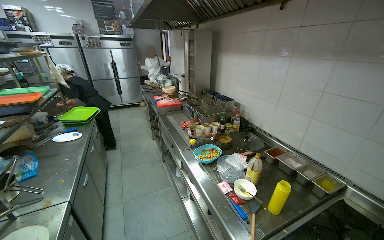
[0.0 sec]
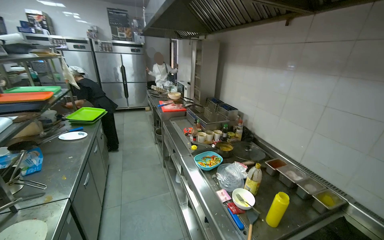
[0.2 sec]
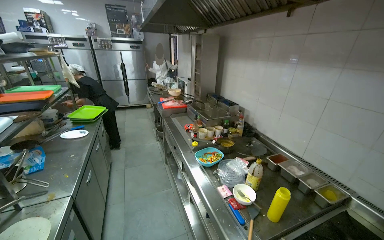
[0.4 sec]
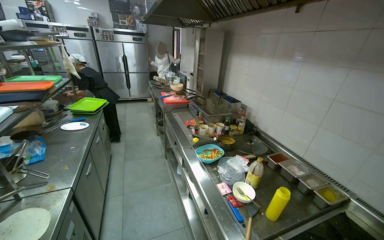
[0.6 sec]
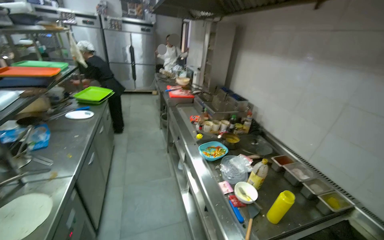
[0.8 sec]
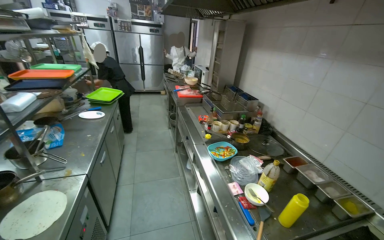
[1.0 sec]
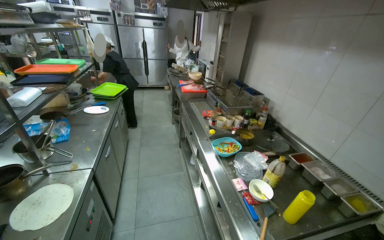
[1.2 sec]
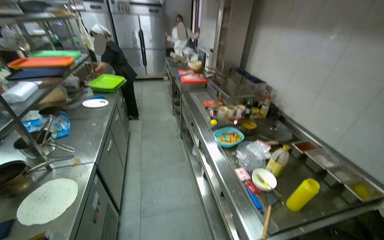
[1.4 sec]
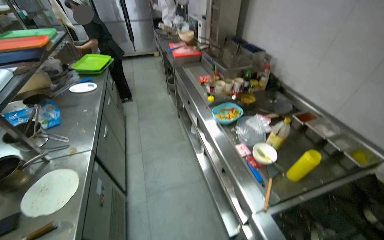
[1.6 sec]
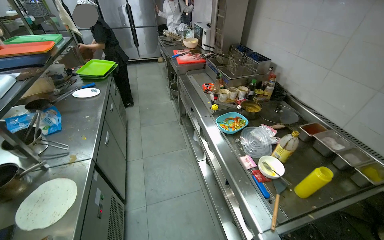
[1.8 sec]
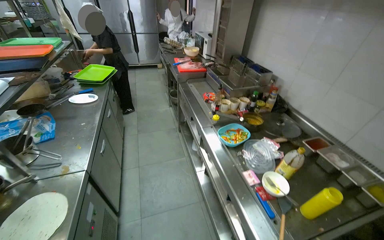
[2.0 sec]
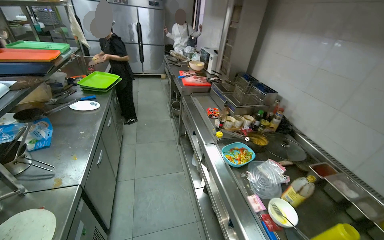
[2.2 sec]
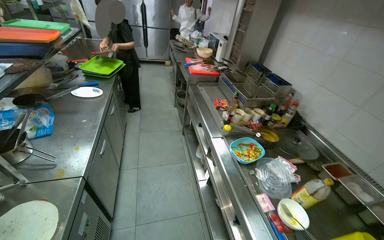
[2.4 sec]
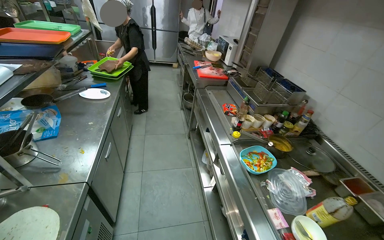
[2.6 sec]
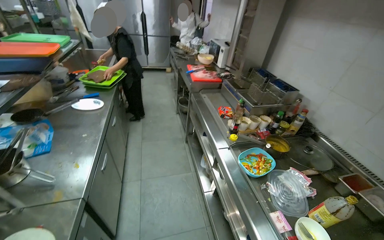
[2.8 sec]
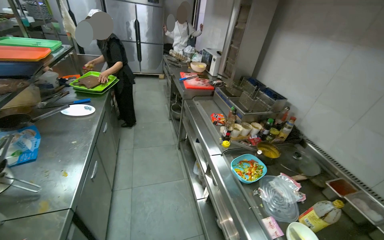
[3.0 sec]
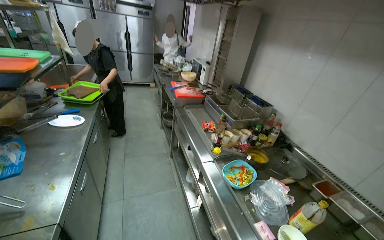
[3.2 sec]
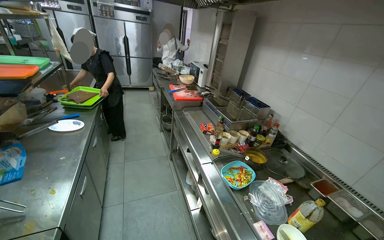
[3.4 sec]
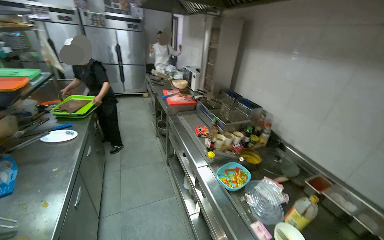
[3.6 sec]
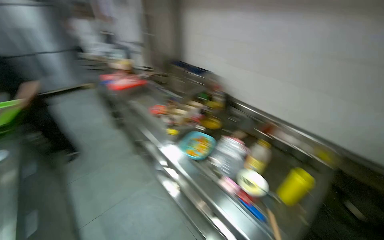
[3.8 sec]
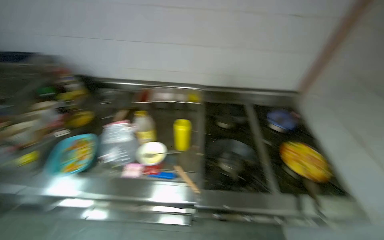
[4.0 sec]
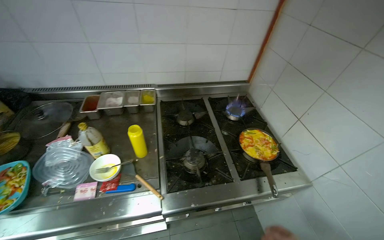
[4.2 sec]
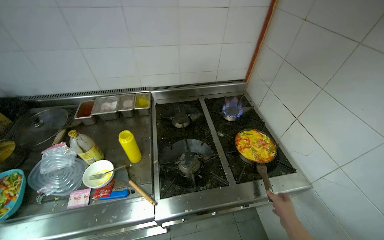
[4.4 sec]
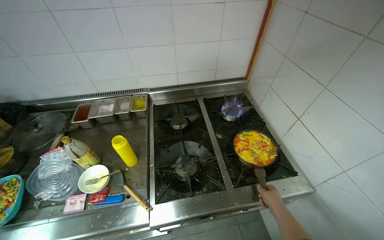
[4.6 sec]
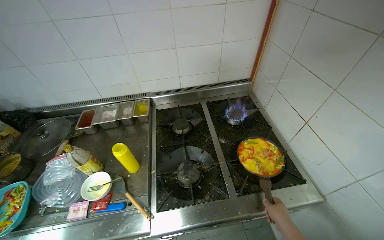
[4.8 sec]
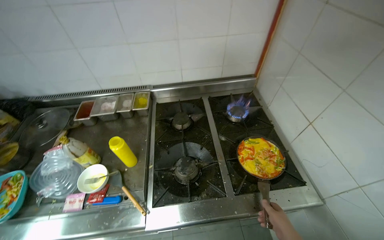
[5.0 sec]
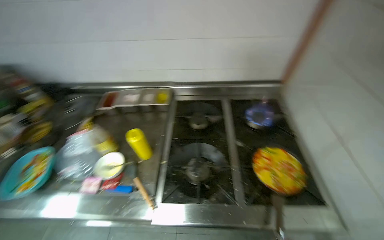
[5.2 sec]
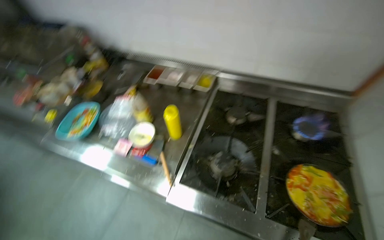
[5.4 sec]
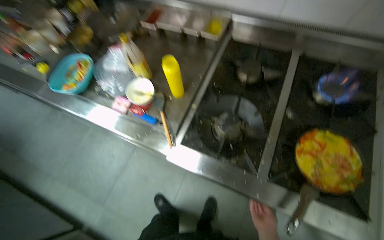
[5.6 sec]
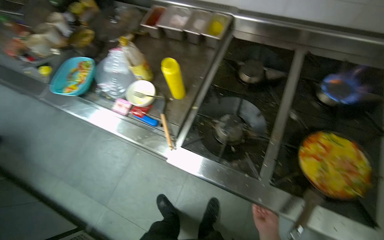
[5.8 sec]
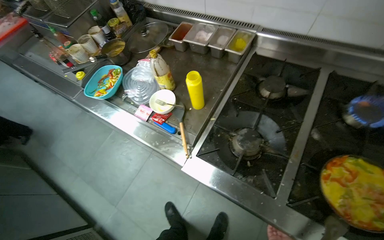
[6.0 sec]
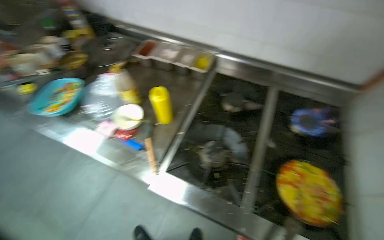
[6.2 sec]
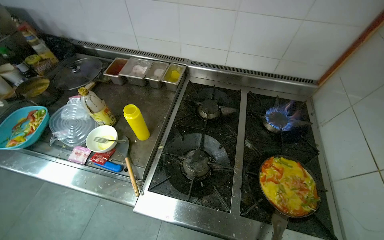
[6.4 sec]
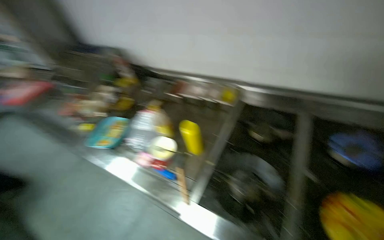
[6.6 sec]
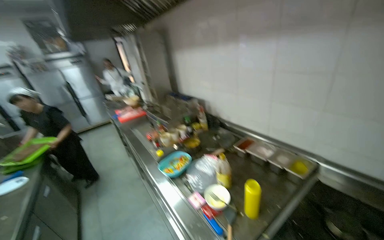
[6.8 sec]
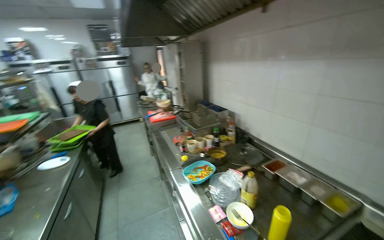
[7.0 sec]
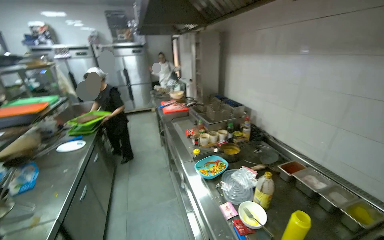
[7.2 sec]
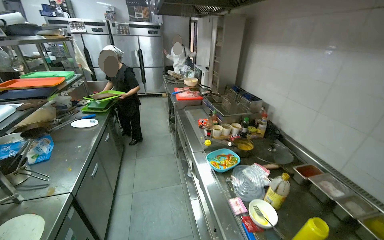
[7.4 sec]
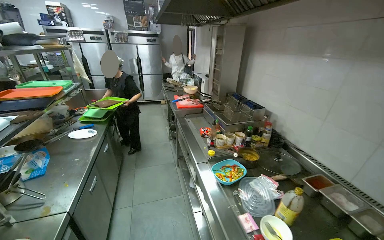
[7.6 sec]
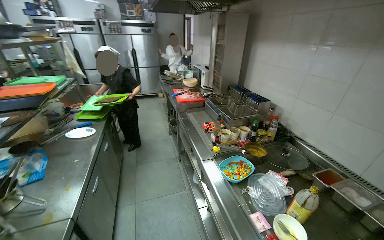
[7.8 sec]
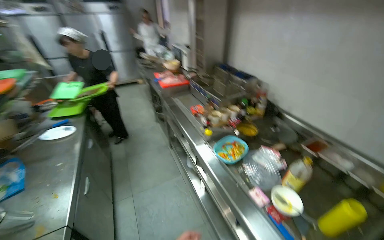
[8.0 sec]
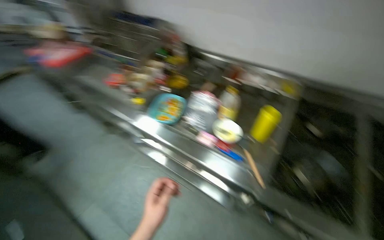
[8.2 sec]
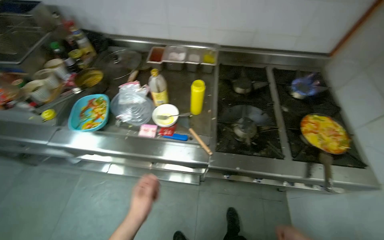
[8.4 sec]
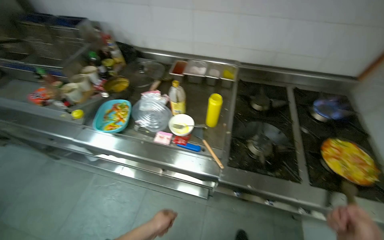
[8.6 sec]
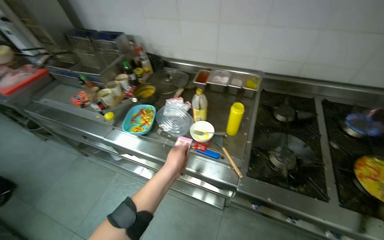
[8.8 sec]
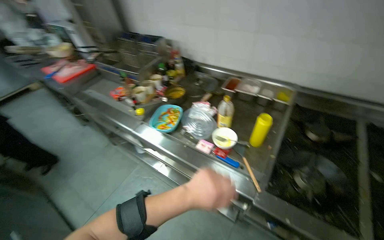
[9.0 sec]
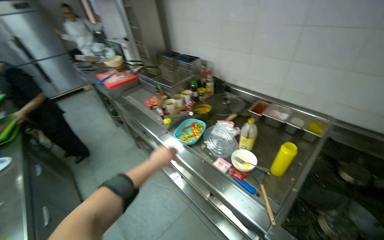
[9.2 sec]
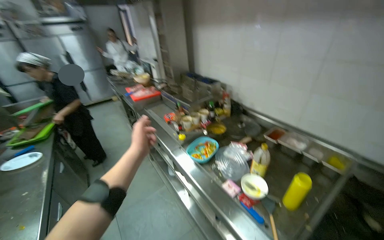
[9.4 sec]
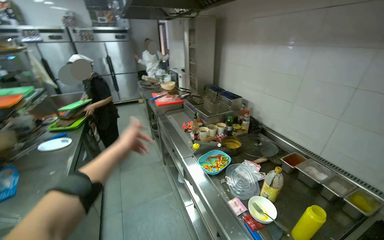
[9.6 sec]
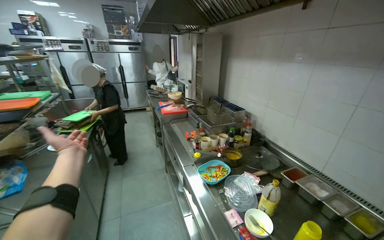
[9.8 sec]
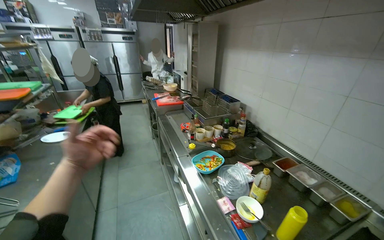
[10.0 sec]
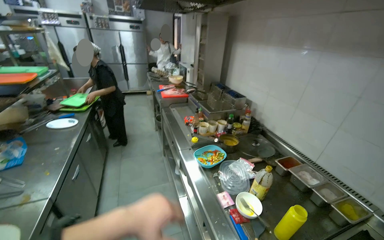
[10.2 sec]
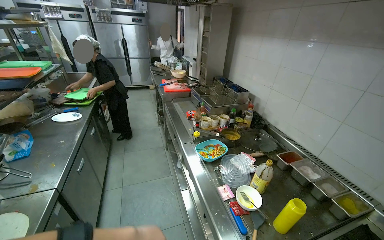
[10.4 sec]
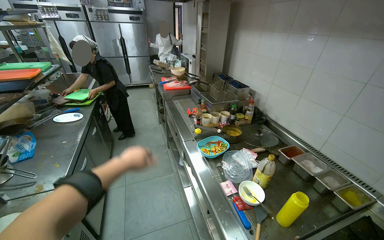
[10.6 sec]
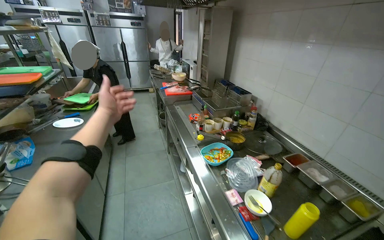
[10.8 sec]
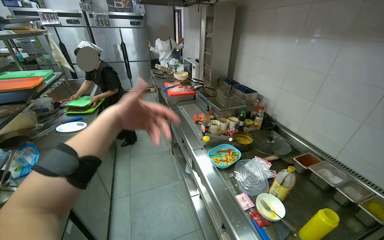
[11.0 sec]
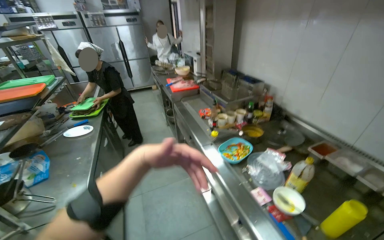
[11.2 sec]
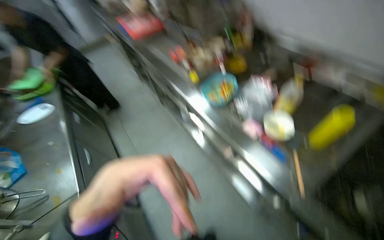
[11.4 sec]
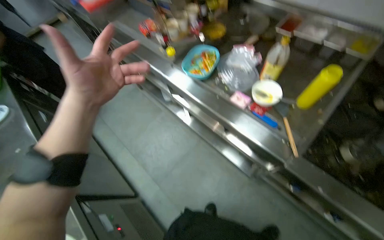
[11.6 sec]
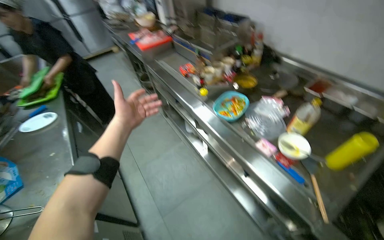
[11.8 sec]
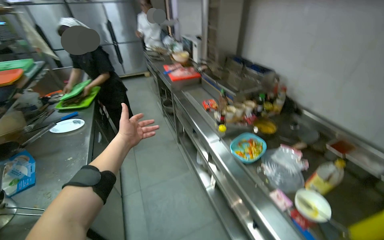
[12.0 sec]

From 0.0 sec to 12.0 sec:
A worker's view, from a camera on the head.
Job: cooking food.
The whole recording: Cooking egg and vegetable mixture. The worker stirs vegetables, adds sauce and eggs, then cooks the mixture in a pan.
From 3.0 sec to 4.4 sec: The camera is carried about 40 cm. The head turns to the right by approximately 85 degrees. The view tips downward by some 15 degrees.
From 4.4 sec to 6.0 sec: The head turns to the left by about 45 degrees. The wearer looks approximately 20 degrees further downward.
From 6.0 sec to 7.6 sec: The head rotates roughly 30 degrees to the left. The view tips upward by some 25 degrees.
From 7.6 sec to 9.0 sec: The wearer looks roughly 40 degrees further to the right. The wearer looks about 20 degrees further downward.
From 9.0 sec to 10.4 sec: The wearer's head swings roughly 40 degrees to the left. The camera pitches upward, by about 15 degrees.

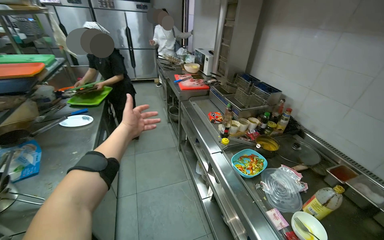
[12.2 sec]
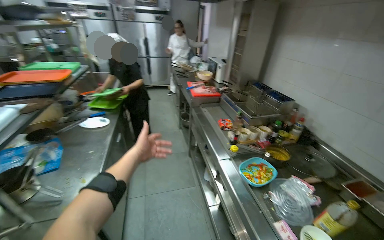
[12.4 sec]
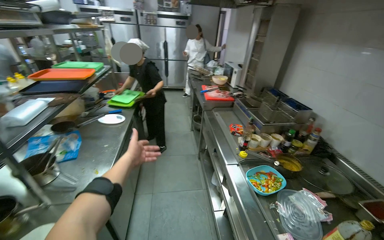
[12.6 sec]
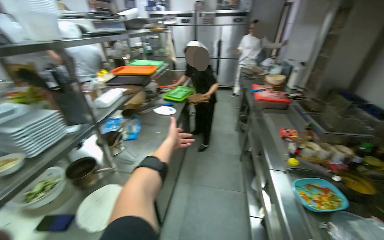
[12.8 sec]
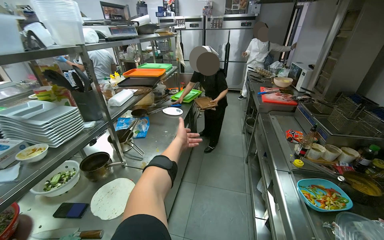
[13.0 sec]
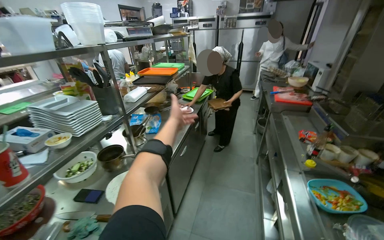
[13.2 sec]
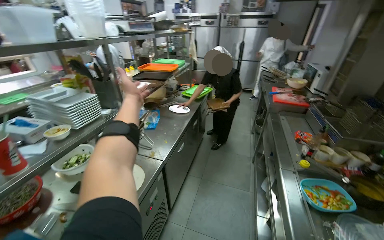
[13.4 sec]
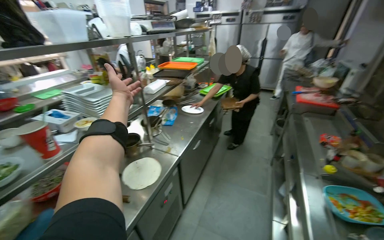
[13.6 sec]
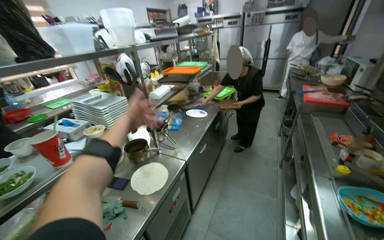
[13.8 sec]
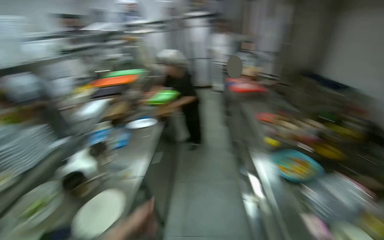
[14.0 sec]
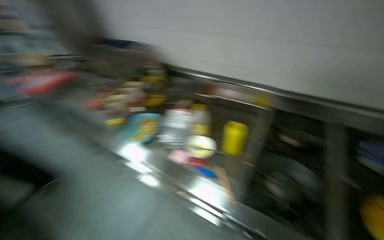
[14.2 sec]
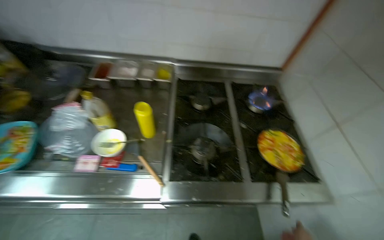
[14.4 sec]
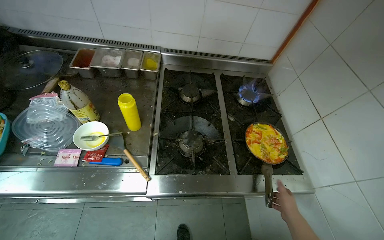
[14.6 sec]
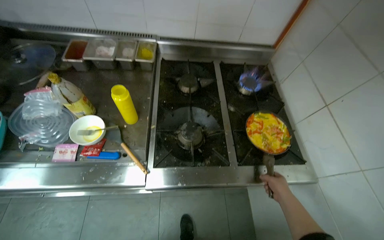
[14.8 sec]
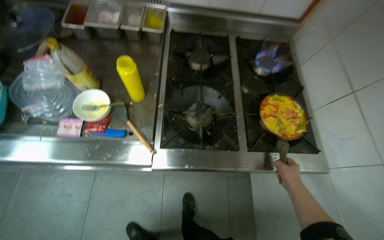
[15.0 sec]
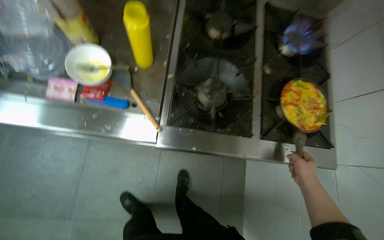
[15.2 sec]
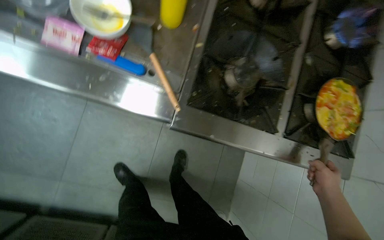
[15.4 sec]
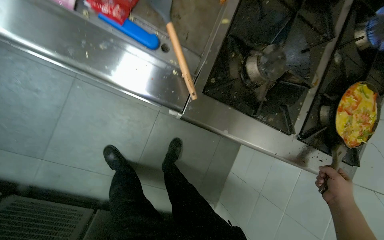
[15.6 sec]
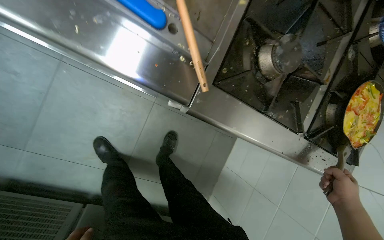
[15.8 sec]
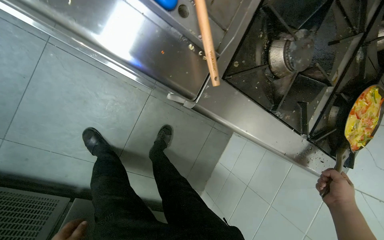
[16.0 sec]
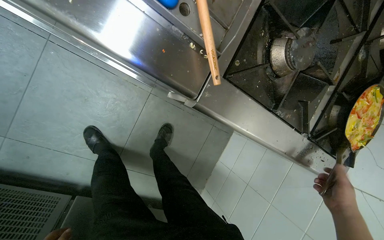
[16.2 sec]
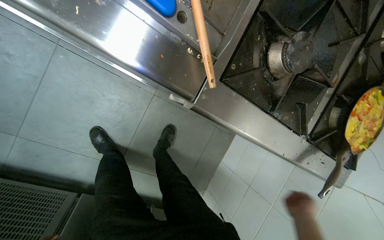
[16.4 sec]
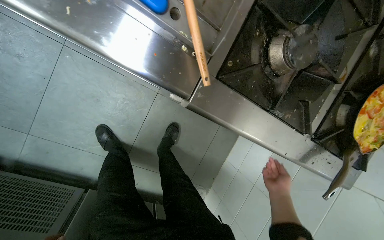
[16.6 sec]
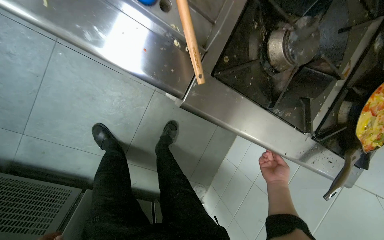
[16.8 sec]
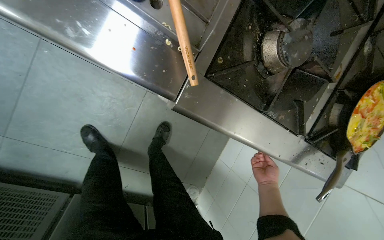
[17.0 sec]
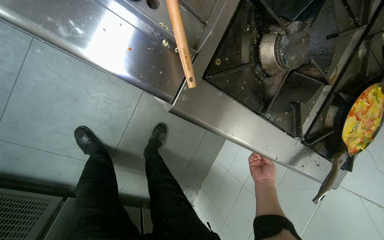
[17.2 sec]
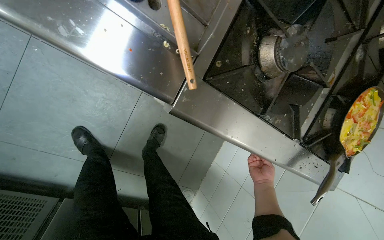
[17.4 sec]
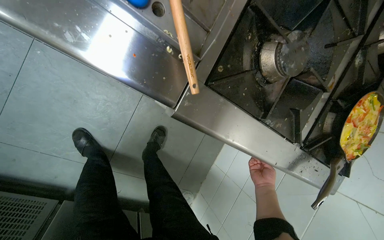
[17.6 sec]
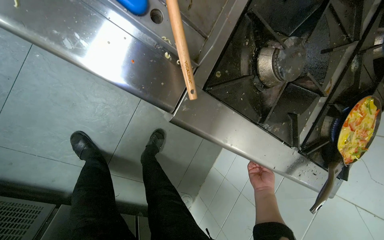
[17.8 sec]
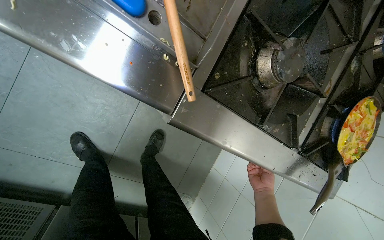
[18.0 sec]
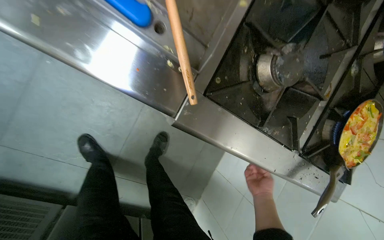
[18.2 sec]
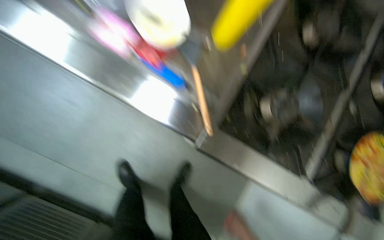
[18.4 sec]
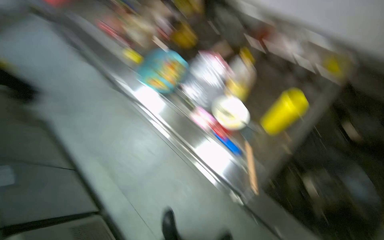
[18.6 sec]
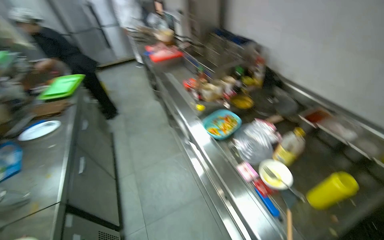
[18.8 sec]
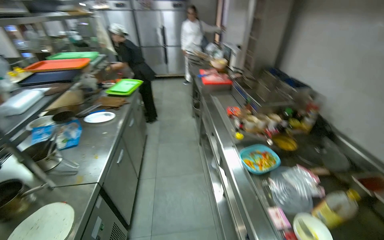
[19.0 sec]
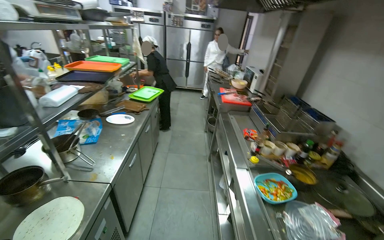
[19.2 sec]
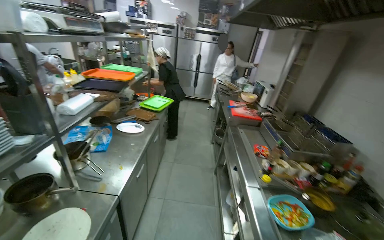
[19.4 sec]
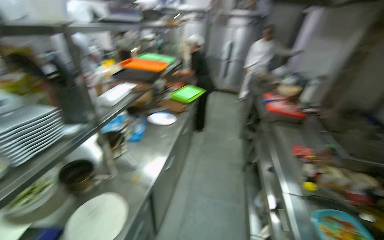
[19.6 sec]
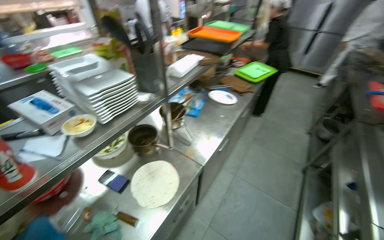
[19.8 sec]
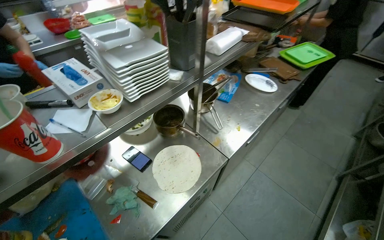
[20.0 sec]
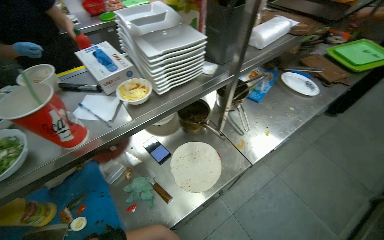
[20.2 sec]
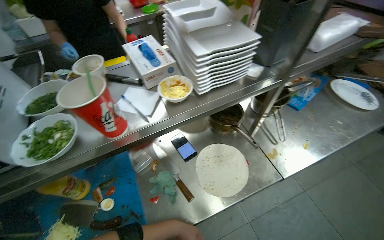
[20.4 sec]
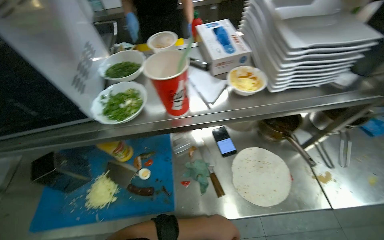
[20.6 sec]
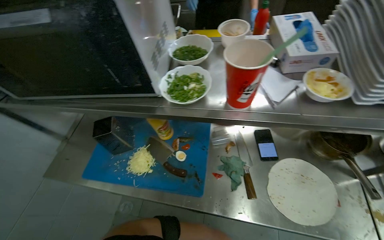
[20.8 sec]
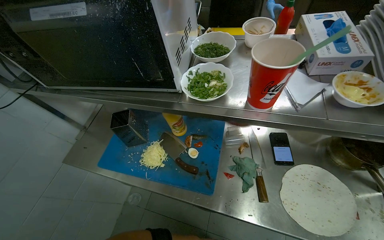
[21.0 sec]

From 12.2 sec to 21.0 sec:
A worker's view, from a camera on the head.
Job: cooking food.
The whole recording: Cooking egg and vegetable mixture. The worker stirs vegetables, adds sauce and eggs, then cooks the mixture in a pan.
From 12.2 sec to 13.6 sec: The wearer looks some 45 degrees further to the left.
From 13.6 sec to 15.2 sec: The wearer looks about 80 degrees further to the right. The camera pitches downward, by roughly 35 degrees.
From 15.2 sec to 16.6 sec: The camera pitches downward, by some 20 degrees.
From 18.0 sec to 19.6 sec: The camera is carried about 80 cm. The wearer's head swings roughly 90 degrees to the left. The view tilts about 65 degrees upward.
From 19.6 sec to 21.0 sec: The wearer's head swings roughly 95 degrees to the left. The view tips downward by about 30 degrees.
